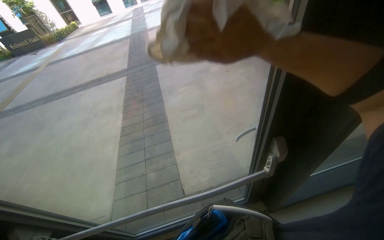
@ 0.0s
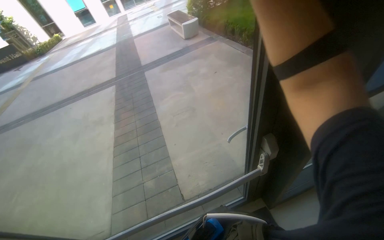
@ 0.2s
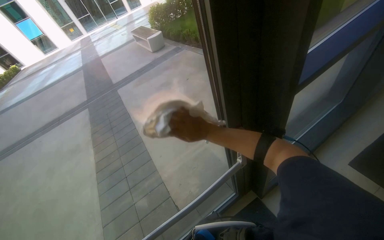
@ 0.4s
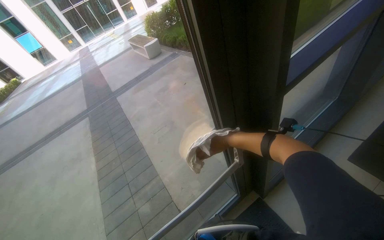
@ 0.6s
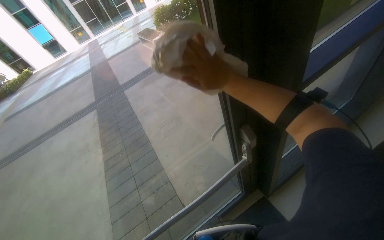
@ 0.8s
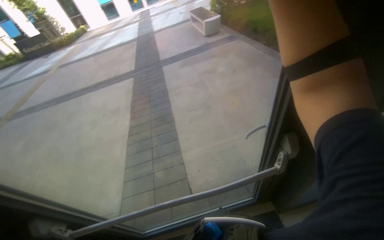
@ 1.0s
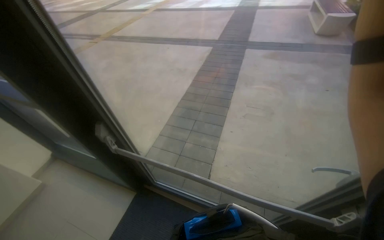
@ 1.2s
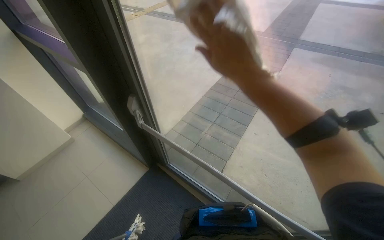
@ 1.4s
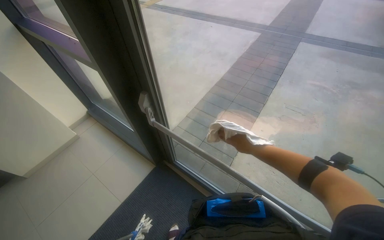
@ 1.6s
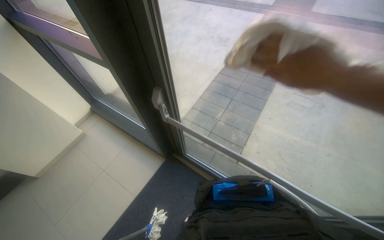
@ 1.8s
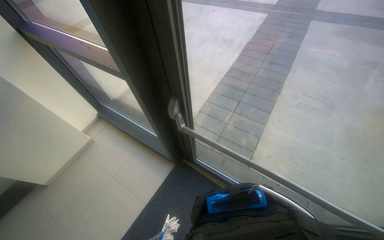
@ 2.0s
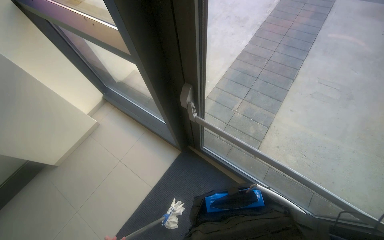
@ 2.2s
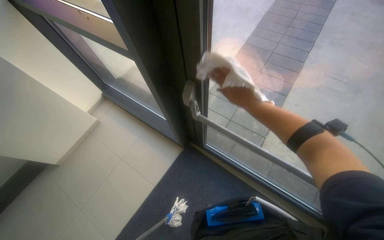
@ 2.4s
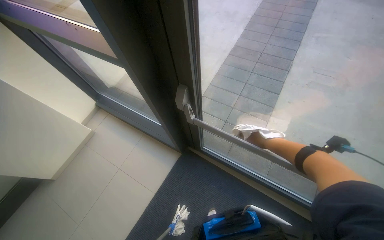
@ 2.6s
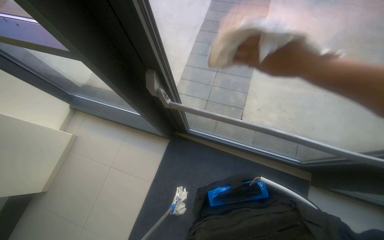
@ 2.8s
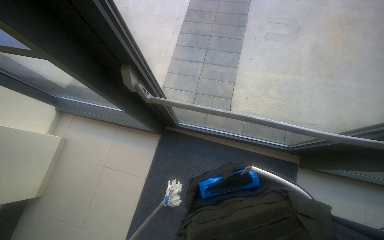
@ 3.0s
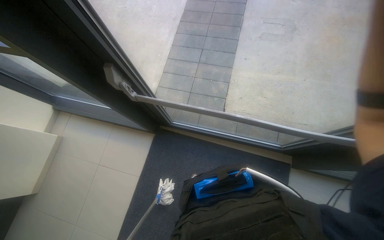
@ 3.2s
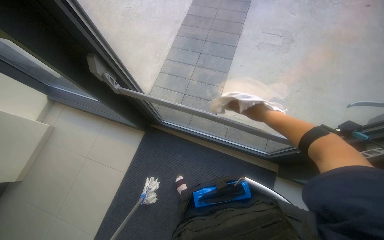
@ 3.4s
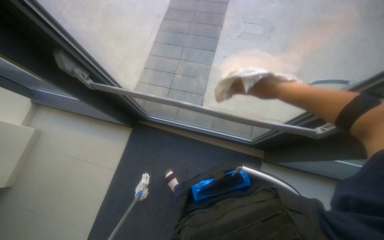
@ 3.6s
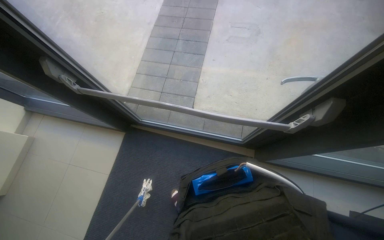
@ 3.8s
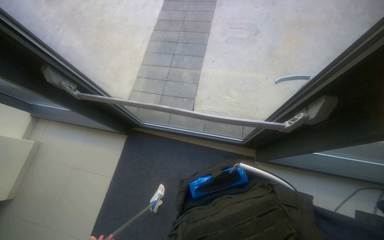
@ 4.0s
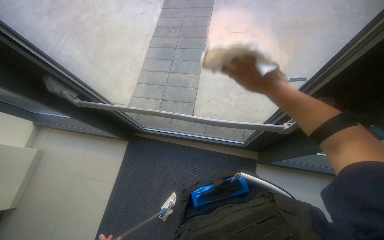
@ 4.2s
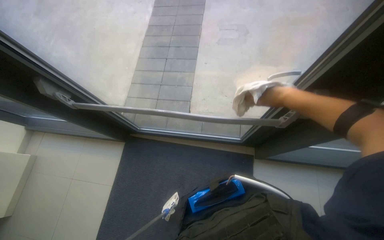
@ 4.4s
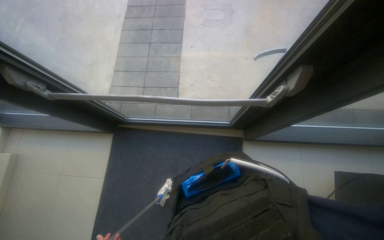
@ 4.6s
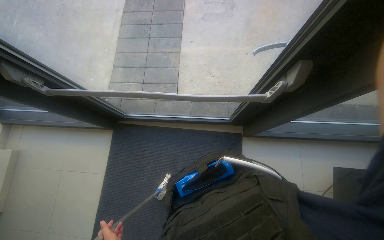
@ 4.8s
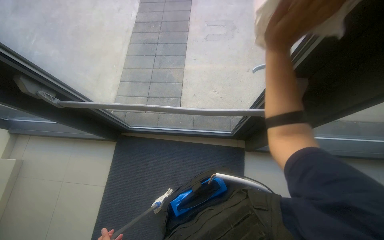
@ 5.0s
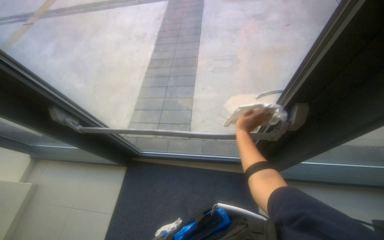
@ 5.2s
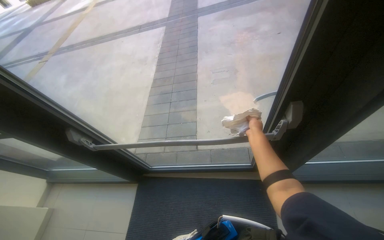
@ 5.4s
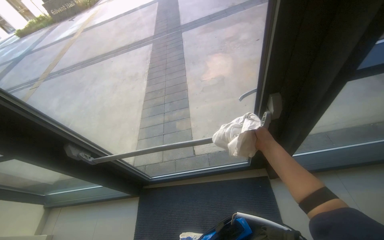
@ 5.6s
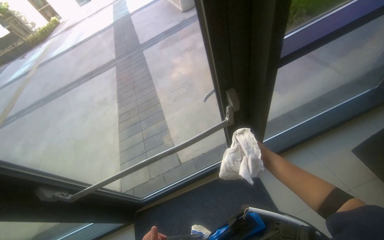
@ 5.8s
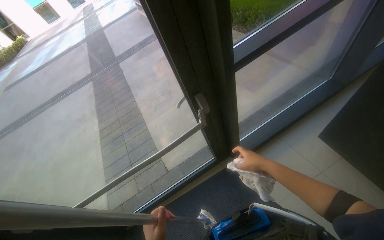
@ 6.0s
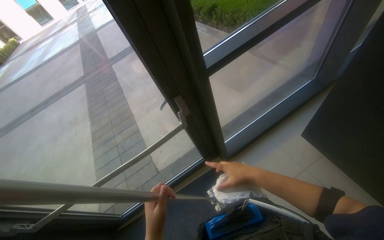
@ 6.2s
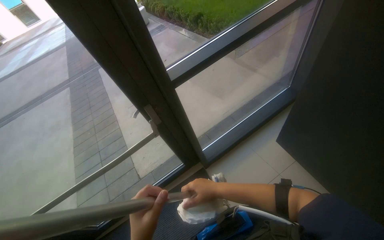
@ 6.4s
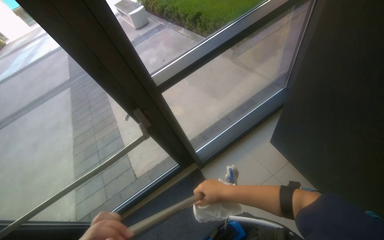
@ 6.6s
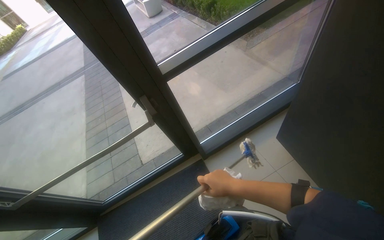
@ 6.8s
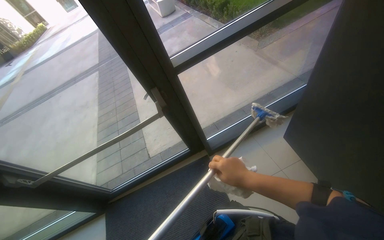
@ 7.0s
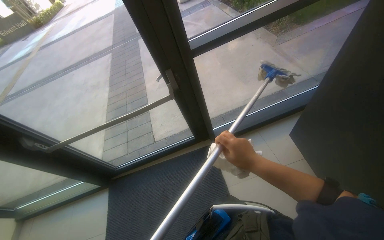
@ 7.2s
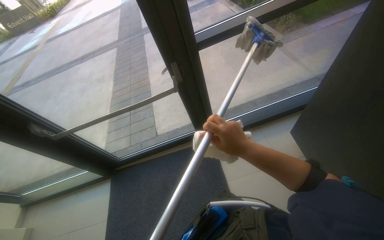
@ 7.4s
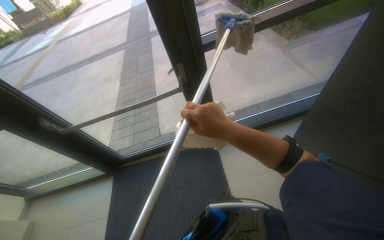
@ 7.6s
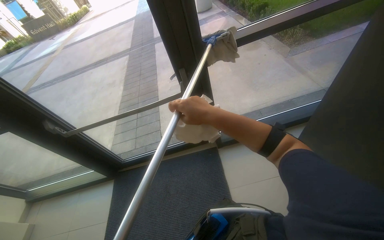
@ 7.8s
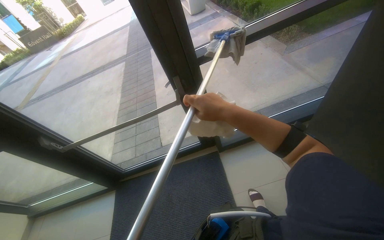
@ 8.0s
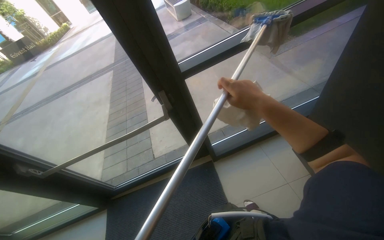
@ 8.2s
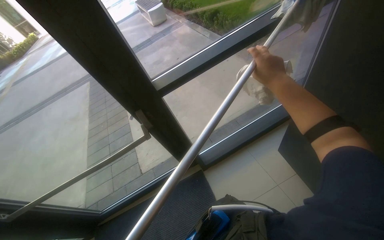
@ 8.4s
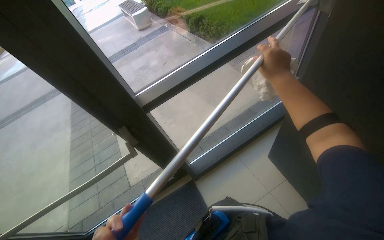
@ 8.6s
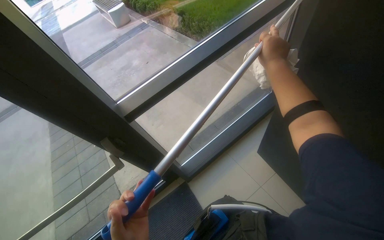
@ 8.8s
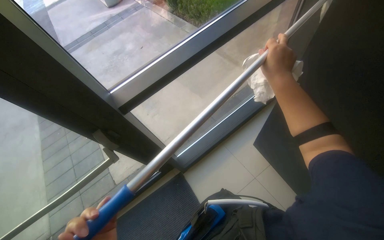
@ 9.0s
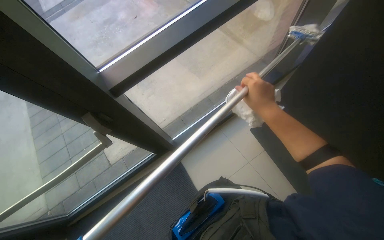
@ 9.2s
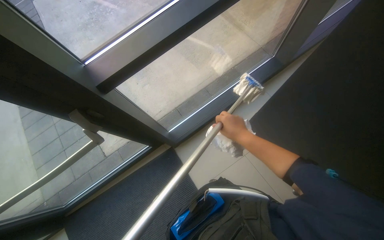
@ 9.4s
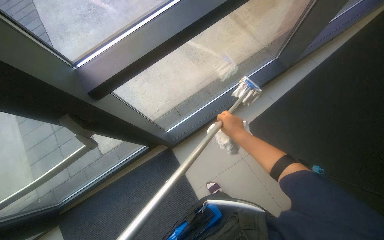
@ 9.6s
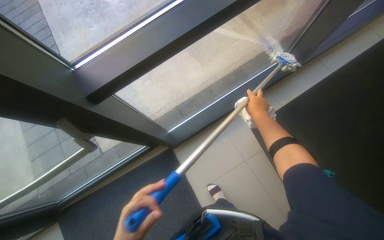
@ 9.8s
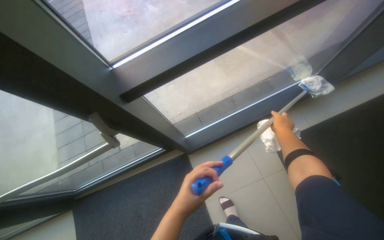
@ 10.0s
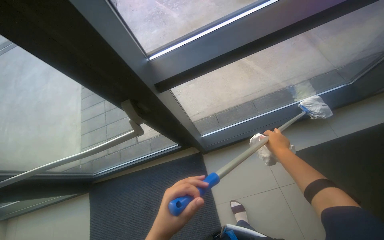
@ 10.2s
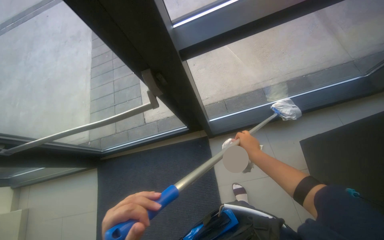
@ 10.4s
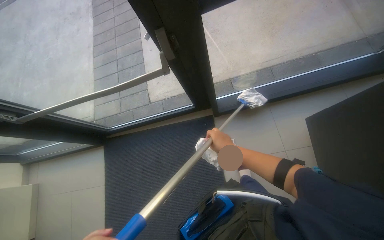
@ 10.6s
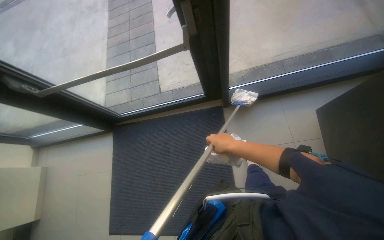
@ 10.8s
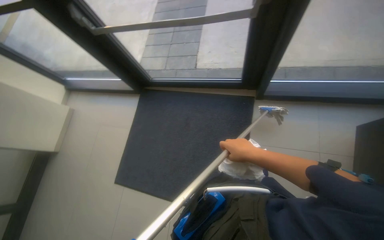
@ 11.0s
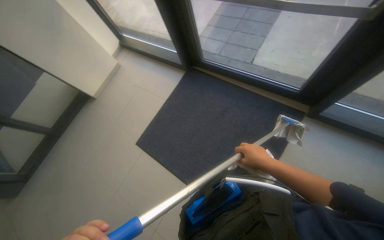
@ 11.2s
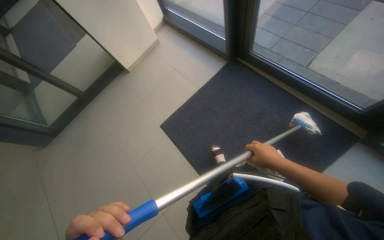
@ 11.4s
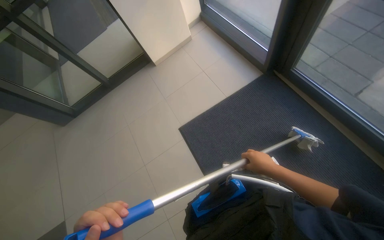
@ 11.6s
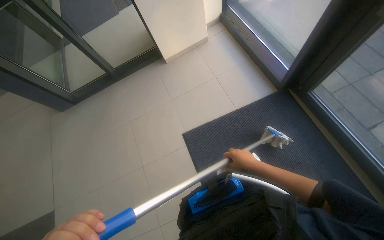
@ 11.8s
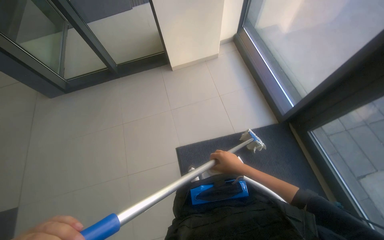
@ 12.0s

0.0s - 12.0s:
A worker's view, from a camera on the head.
Job: cleaning windows.
The whole recording: Cleaning glass windows with mop. The worker cleans the large glass windows using a mop with a cloth.
0.0s - 1.6s: The head turns to the left by about 50 degrees. The view tips downward by roughly 10 degrees.
1.6s - 3.0s: The view tilts some 20 degrees downward.
3.0s - 4.4s: The camera is carried to the right, about 40 cm.
4.4s - 6.0s: The wearer's head swings some 35 degrees to the right. The view tips upward by some 25 degrees.
6.0s - 7.6s: The camera travels roughly 40 cm.
7.6s - 9.0s: The camera travels approximately 50 cm. The head turns to the right by some 25 degrees.
9.0s - 10.4s: The view tips downward by roughly 15 degrees. The right hand swings up and down the picture, about 20 cm each way, with 2 reversals.
10.4s - 12.0s: The wearer moves approximately 1 m. The wearer's head swings roughly 80 degrees to the left. The wearer looks roughly 20 degrees further downward.

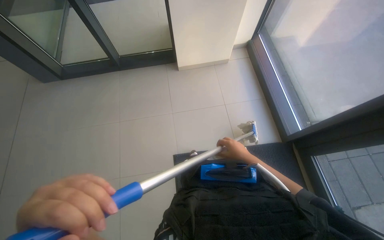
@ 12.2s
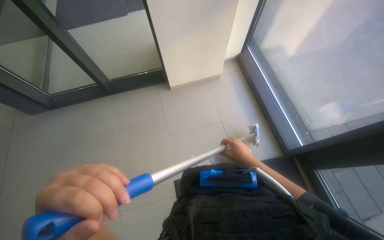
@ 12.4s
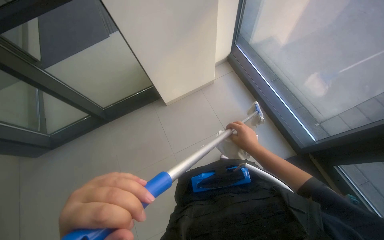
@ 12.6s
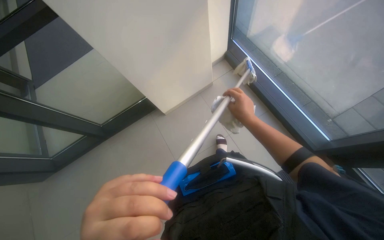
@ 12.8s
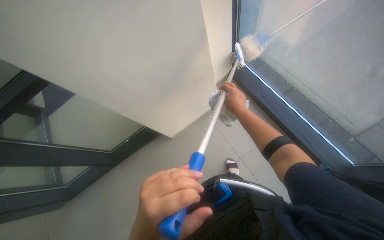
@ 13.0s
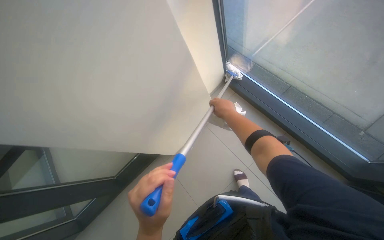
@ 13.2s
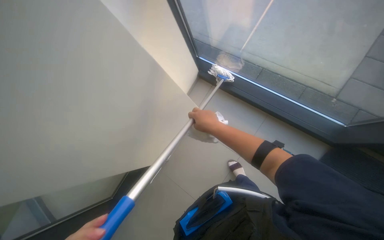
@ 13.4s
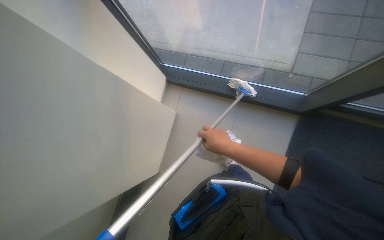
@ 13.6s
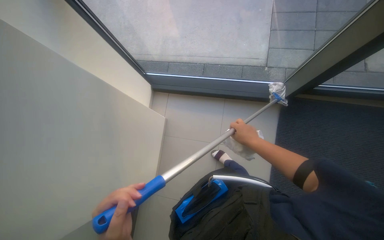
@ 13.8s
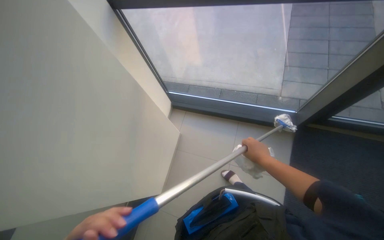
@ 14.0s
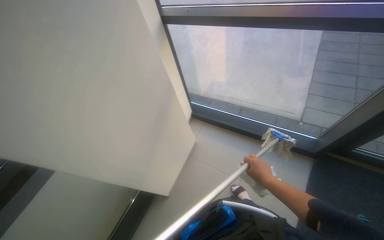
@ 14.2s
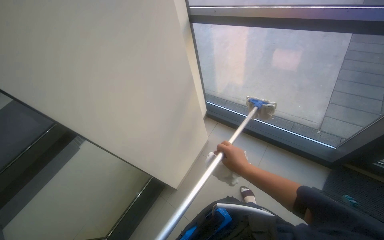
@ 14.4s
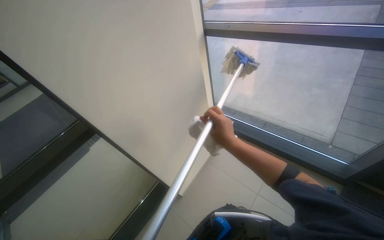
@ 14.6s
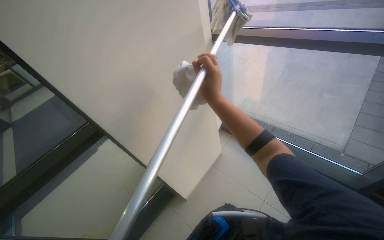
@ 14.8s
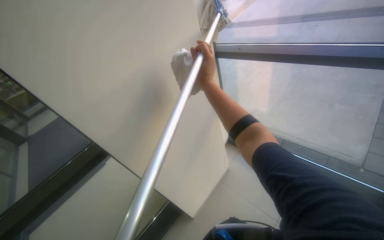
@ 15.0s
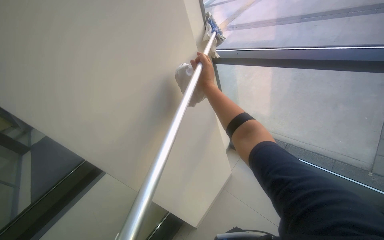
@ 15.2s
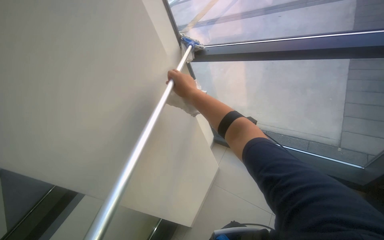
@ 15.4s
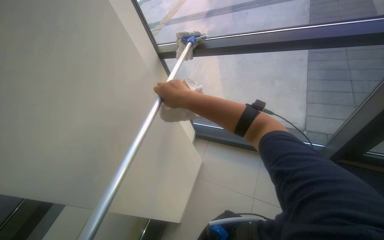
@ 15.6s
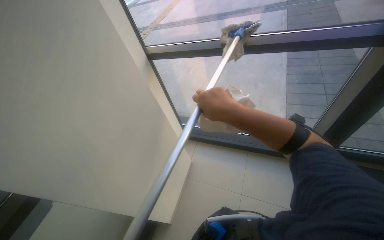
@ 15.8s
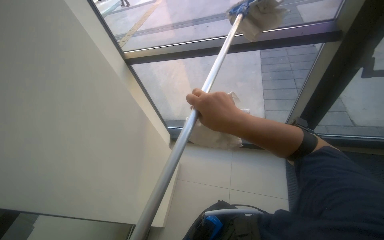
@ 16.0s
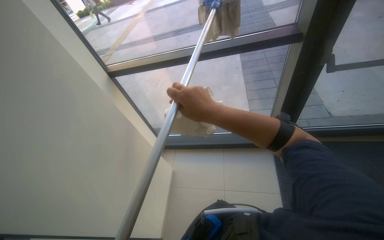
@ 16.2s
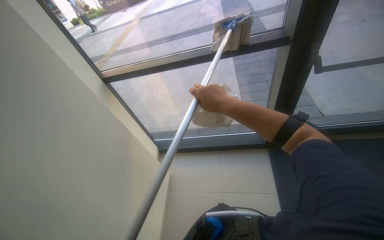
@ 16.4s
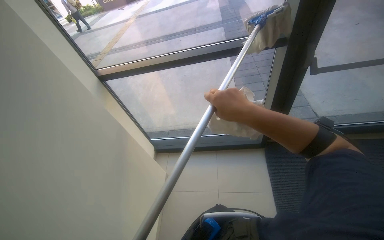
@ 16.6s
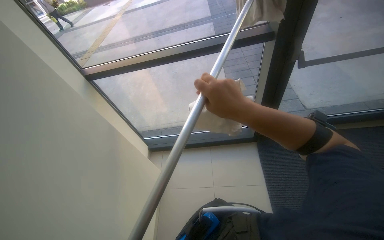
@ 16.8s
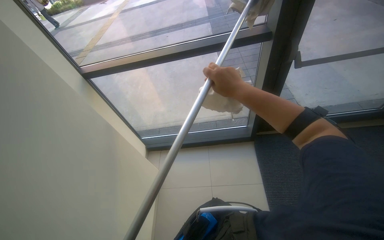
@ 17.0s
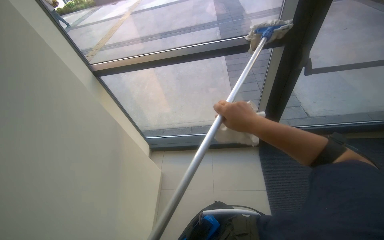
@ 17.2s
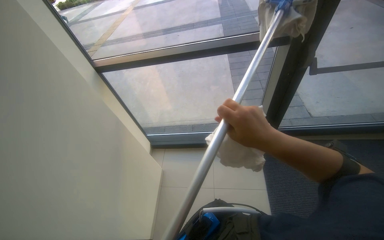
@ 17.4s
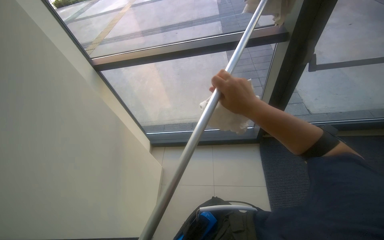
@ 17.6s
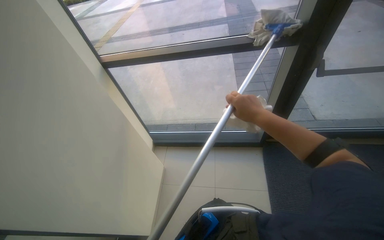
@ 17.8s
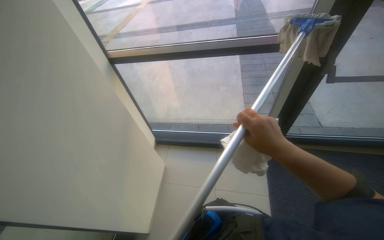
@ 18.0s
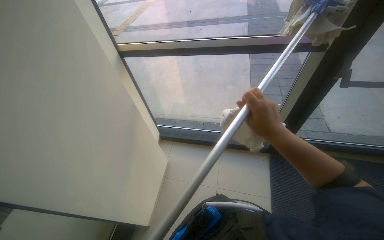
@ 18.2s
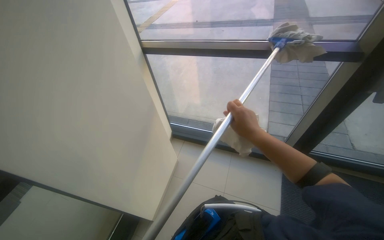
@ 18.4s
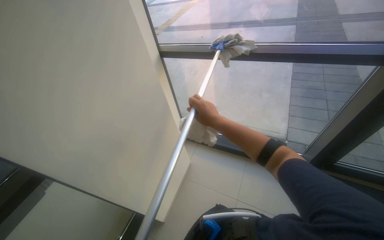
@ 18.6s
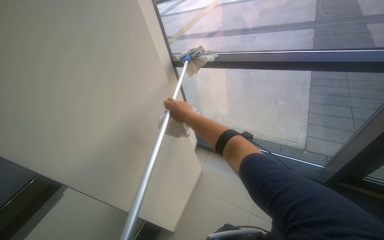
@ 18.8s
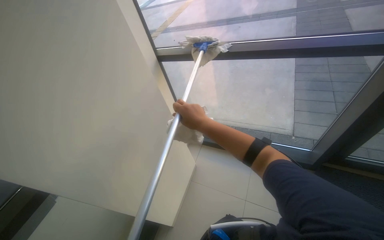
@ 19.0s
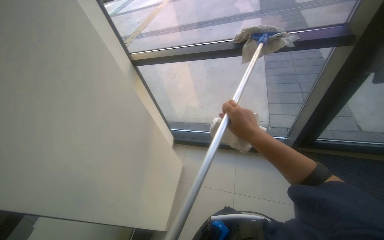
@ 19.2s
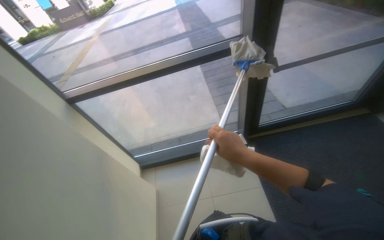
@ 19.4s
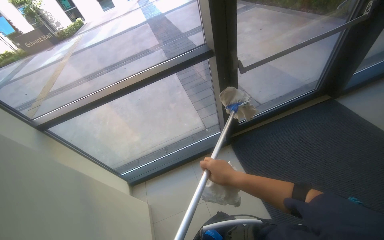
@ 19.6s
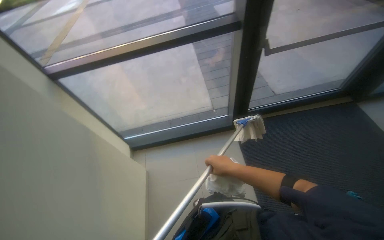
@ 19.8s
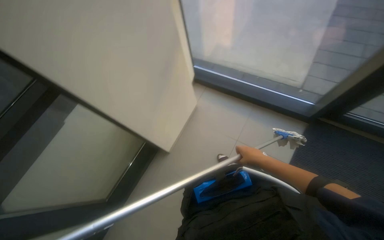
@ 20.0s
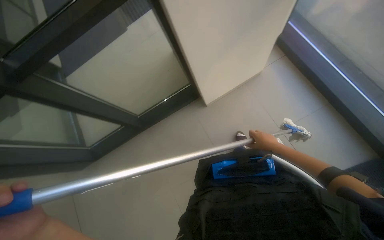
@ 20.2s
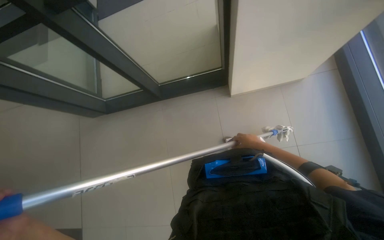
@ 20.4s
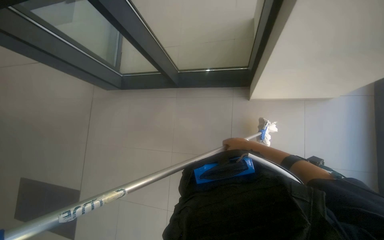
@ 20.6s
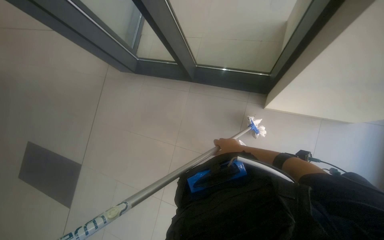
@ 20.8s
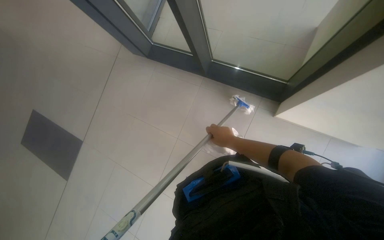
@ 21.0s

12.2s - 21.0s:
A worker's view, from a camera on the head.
Job: cleaning windows.
The whole recording: Cleaning glass windows with mop. The worker cleans the large glass windows using a mop with a cloth.
12.2s - 13.6s: The wearer's head swings about 45 degrees to the right. The view tilts some 10 degrees upward.
13.6s - 15.2s: The wearer looks about 25 degrees further to the left. The view tilts approximately 30 degrees upward.
15.2s - 16.6s: The head rotates about 40 degrees to the right.
16.6s - 18.0s: The right hand heads down the picture, covering roughly 10 cm.
18.0s - 19.6s: The wearer's head swings roughly 25 degrees to the right.
19.6s - 21.0s: The view tips downward by about 15 degrees. The right hand travels farther from the camera by about 10 cm, and moves roughly 15 cm to the right and comes back.
